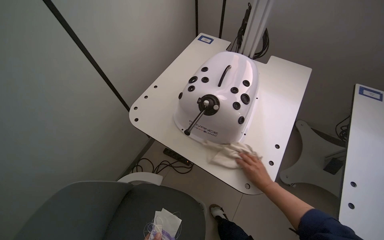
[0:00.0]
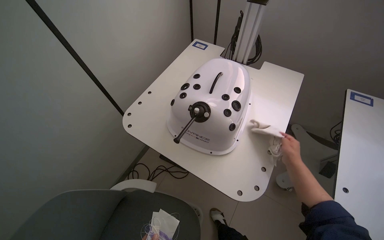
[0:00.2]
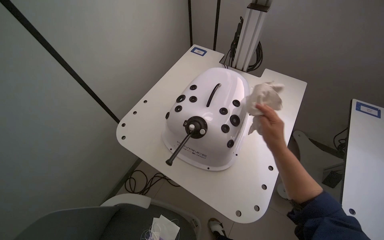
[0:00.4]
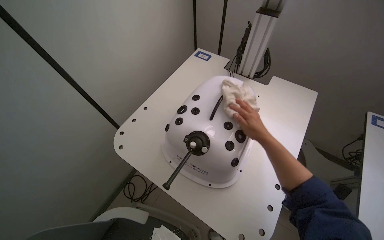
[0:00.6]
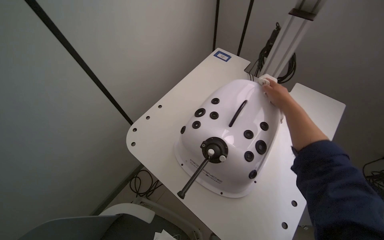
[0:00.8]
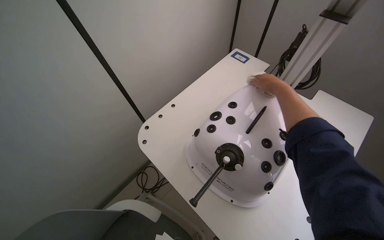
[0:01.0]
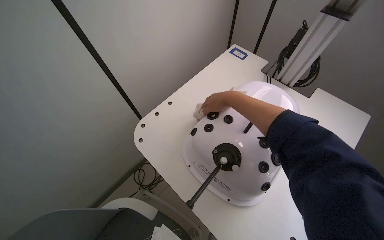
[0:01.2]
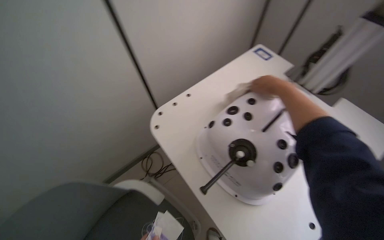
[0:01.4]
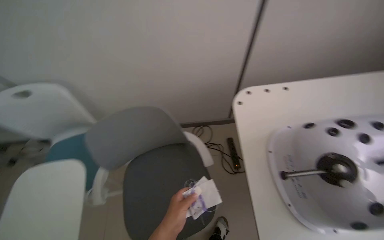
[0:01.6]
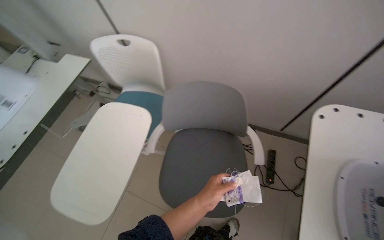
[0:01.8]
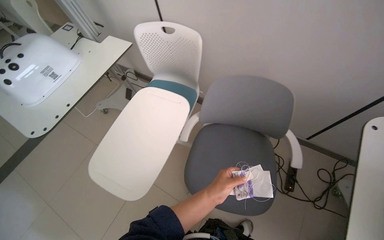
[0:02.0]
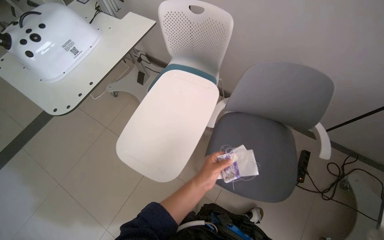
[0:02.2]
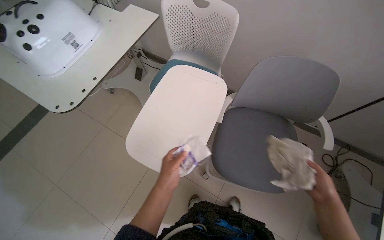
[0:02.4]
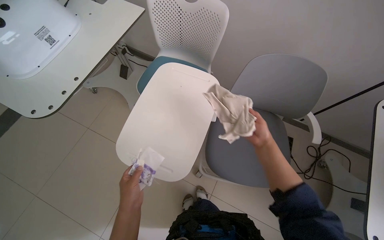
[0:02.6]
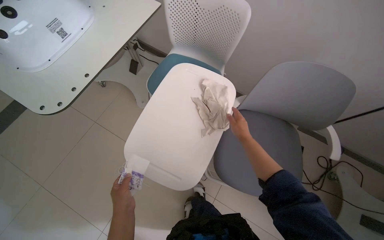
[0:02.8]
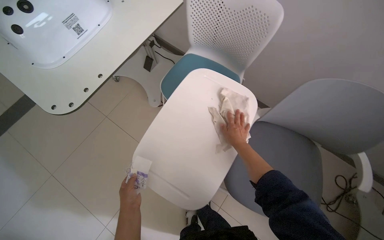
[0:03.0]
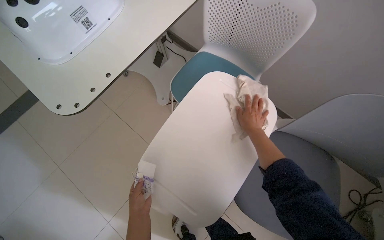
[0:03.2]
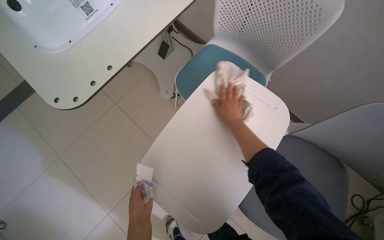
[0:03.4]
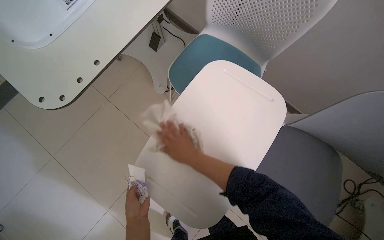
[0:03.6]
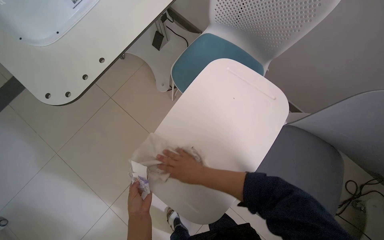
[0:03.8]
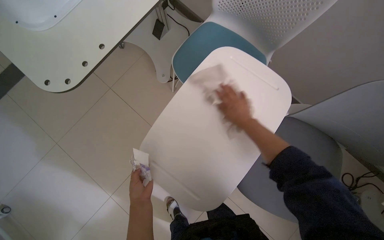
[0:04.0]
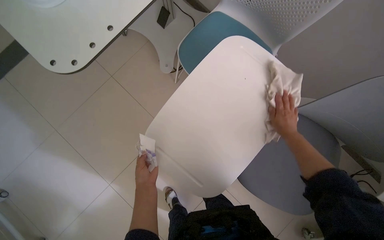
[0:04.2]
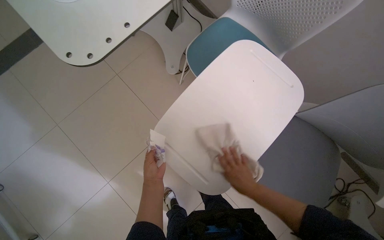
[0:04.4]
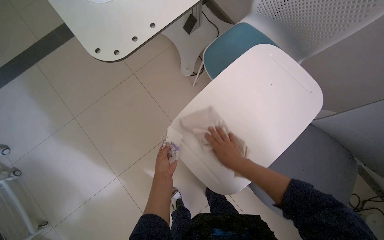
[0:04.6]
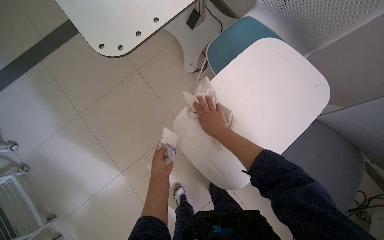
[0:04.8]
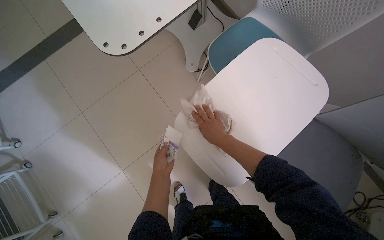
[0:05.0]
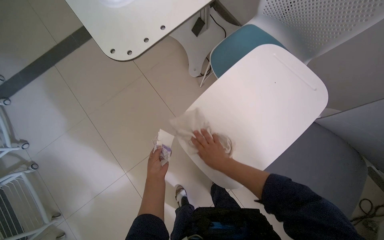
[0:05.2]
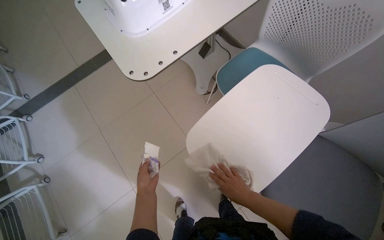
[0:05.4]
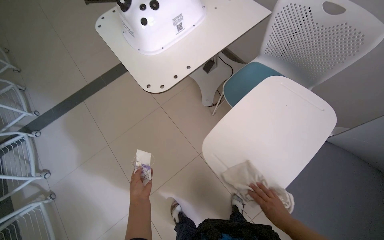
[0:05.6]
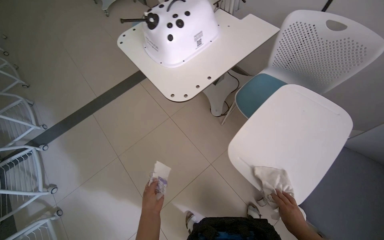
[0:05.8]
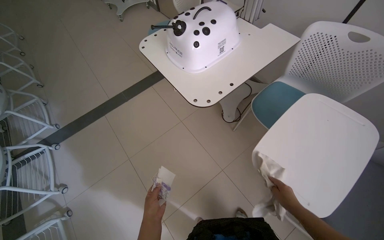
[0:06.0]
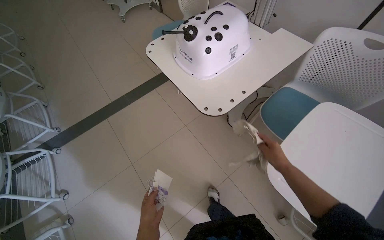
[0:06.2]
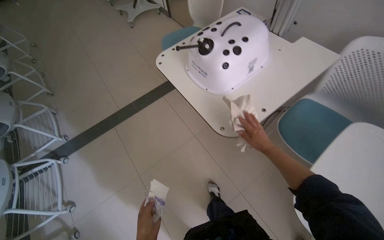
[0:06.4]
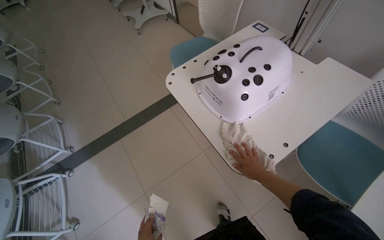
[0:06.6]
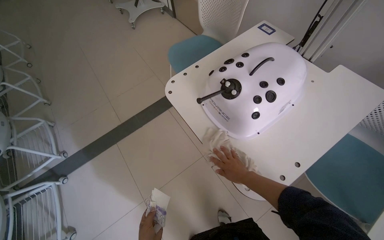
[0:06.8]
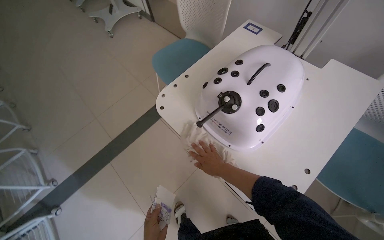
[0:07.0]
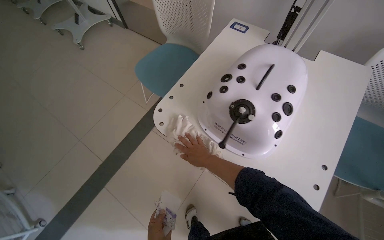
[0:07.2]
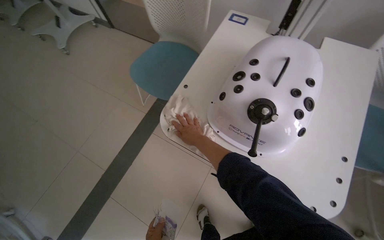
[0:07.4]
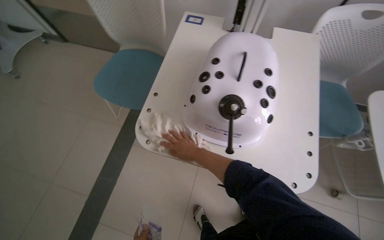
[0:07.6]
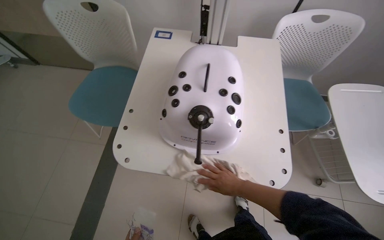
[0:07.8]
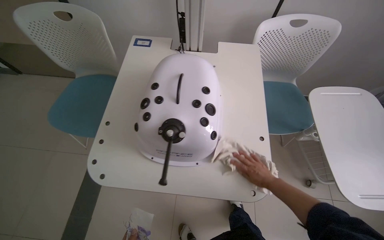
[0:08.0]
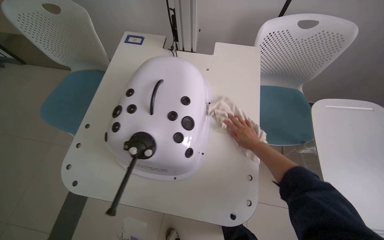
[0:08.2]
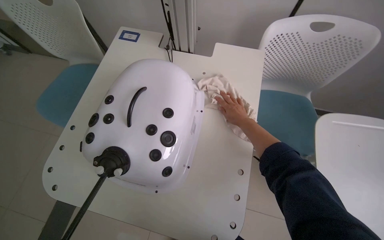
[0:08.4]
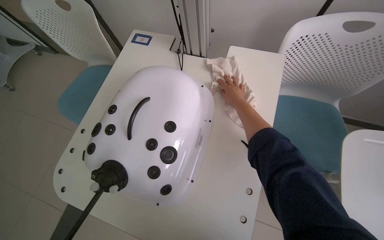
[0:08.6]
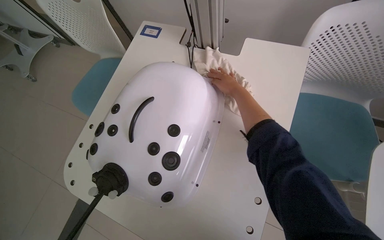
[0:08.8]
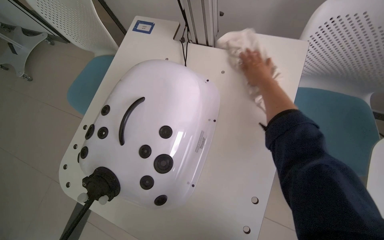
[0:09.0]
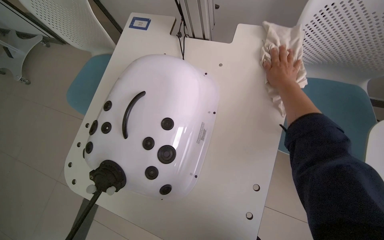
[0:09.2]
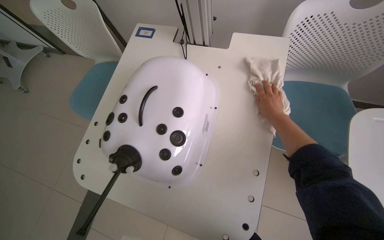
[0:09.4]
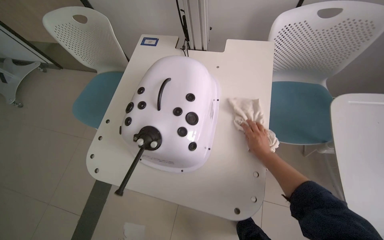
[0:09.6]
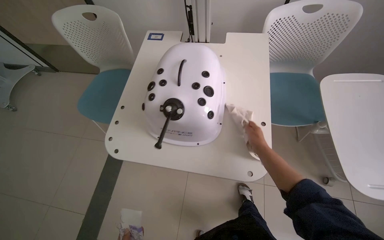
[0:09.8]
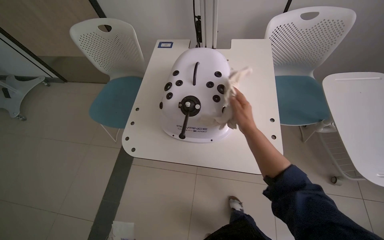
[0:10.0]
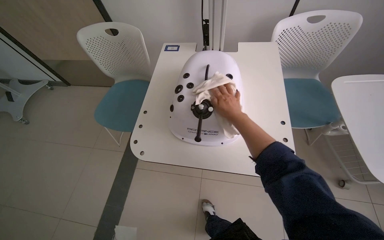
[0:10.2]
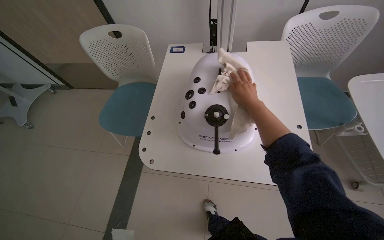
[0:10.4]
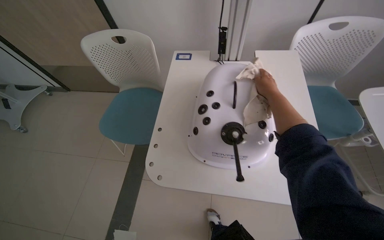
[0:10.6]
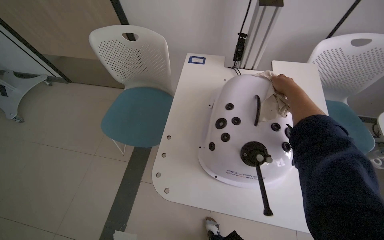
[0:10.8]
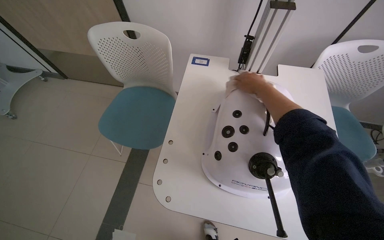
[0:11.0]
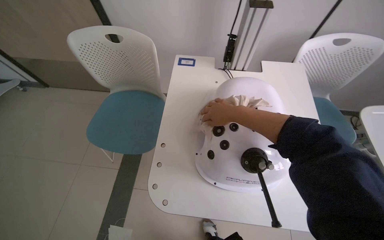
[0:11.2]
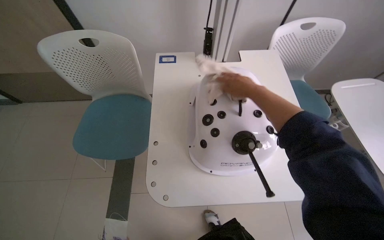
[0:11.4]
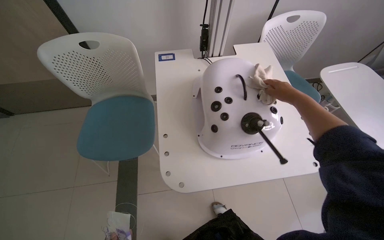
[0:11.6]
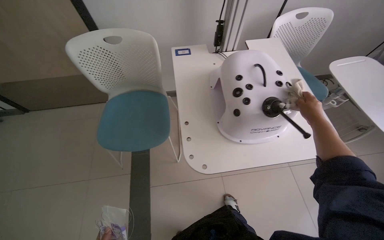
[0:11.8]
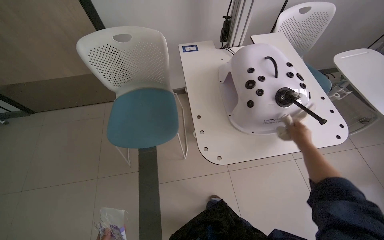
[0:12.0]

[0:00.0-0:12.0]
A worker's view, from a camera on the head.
Job: wiping surfaces.
The whole recording: Wiping various surfaces in the room. The worker wipes the side of the wooden desk, the projector screen stand, and two simulator devices.
0:00.0 to 0:01.6: The wearer looks some 50 degrees further to the left.
0:01.6 to 0:03.0: The wearer moves to the left, roughly 50 cm.
0:03.0 to 0:04.4: The right hand goes left and right, some 30 cm each way, reversing 2 times.
0:04.4 to 0:06.0: The wearer looks roughly 20 degrees further upward. The right hand goes up and down the picture, roughly 35 cm each way, reversing 2 times.
0:06.0 to 0:07.6: The camera is carried some 70 cm. The wearer looks about 35 degrees further to the right.
0:07.6 to 0:09.0: The head travels approximately 40 cm.
0:09.0 to 0:10.4: The wearer moves about 40 cm. The wearer looks roughly 15 degrees further upward.
0:10.4 to 0:12.0: The wearer's head swings about 20 degrees to the right. The right hand swings left and right, about 25 cm each way, with 2 reversals.

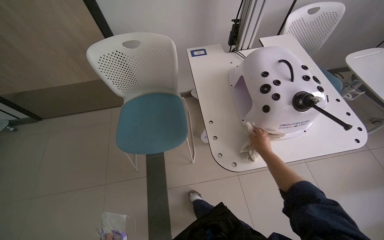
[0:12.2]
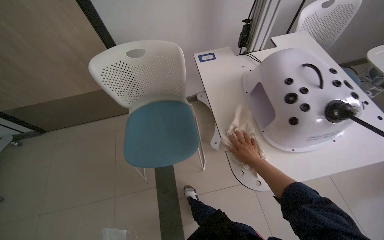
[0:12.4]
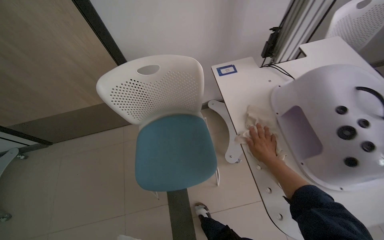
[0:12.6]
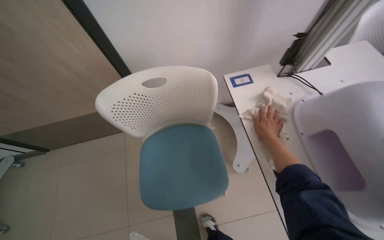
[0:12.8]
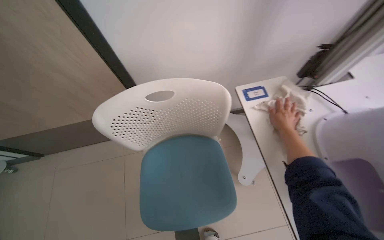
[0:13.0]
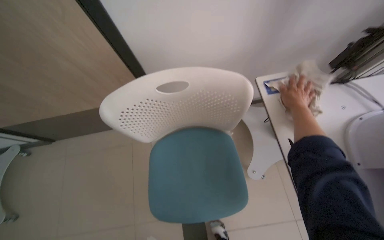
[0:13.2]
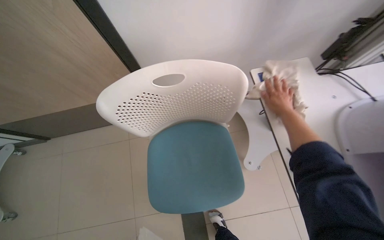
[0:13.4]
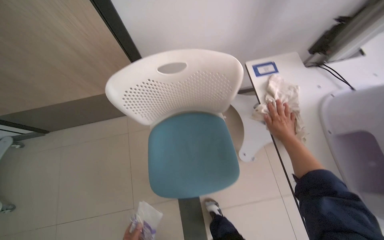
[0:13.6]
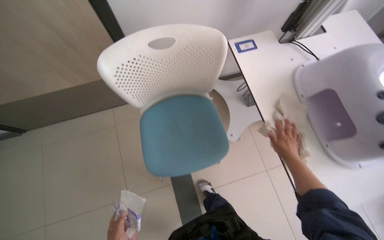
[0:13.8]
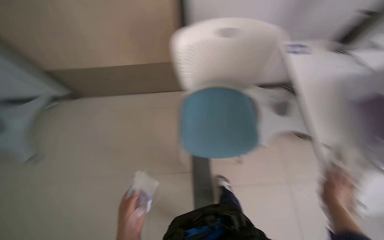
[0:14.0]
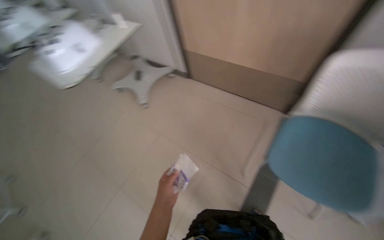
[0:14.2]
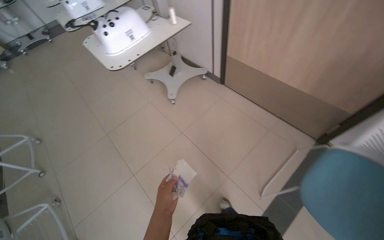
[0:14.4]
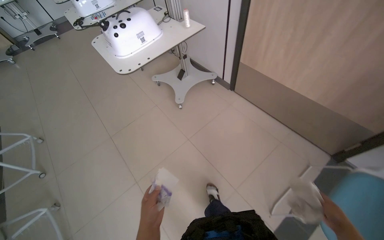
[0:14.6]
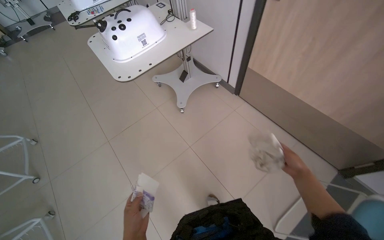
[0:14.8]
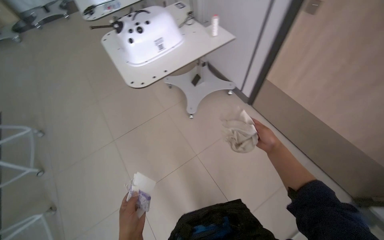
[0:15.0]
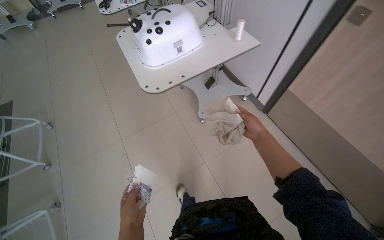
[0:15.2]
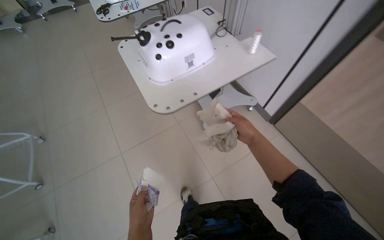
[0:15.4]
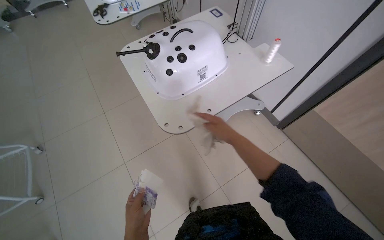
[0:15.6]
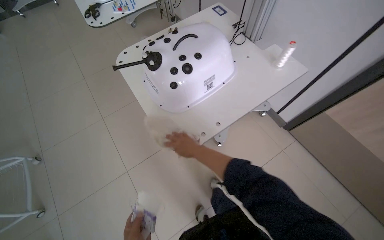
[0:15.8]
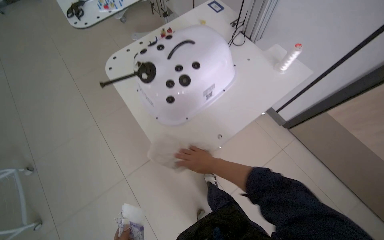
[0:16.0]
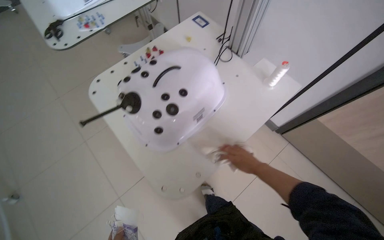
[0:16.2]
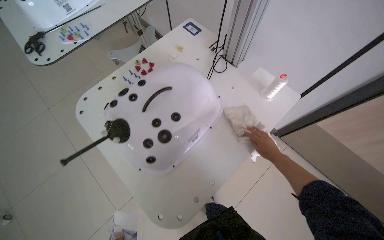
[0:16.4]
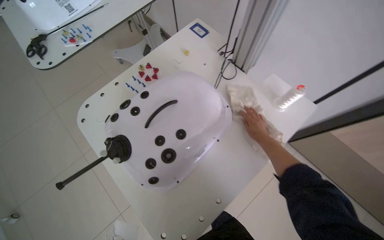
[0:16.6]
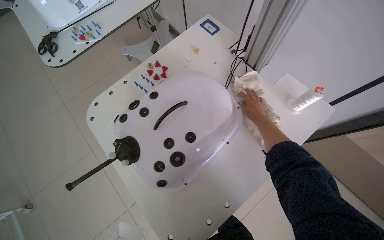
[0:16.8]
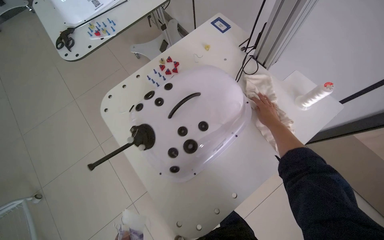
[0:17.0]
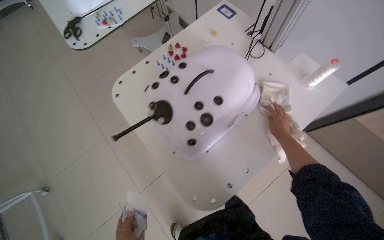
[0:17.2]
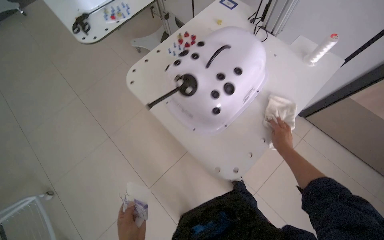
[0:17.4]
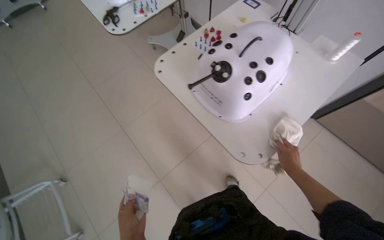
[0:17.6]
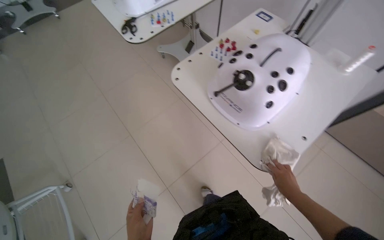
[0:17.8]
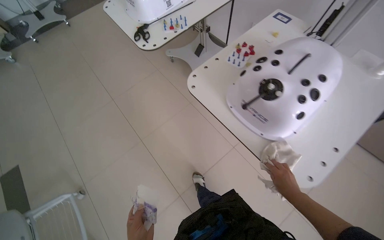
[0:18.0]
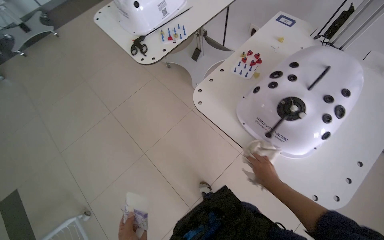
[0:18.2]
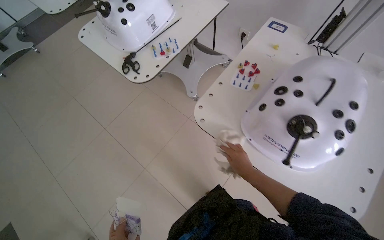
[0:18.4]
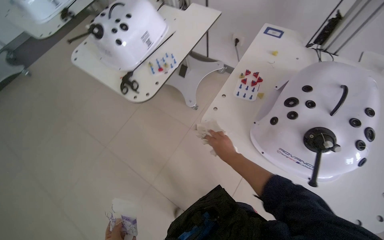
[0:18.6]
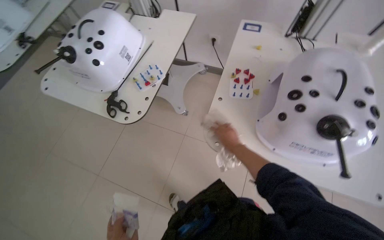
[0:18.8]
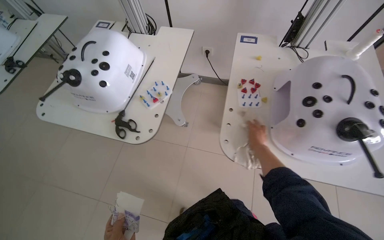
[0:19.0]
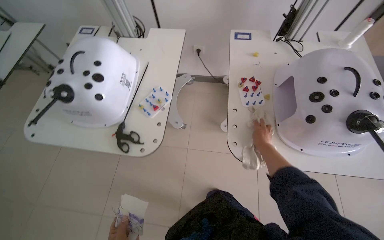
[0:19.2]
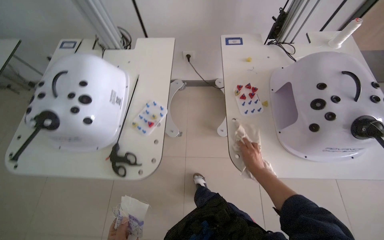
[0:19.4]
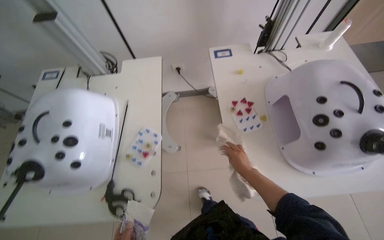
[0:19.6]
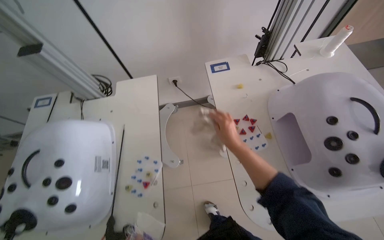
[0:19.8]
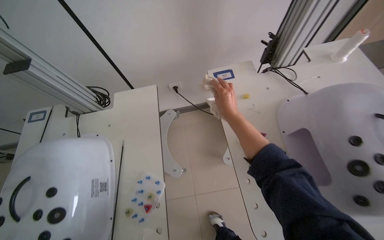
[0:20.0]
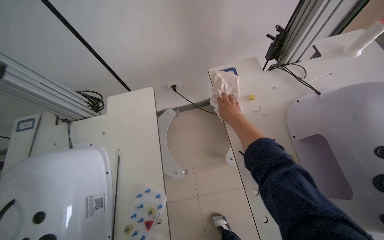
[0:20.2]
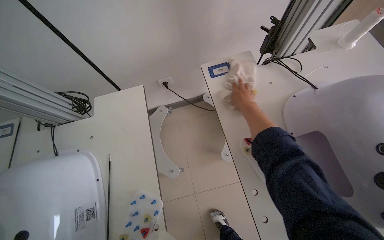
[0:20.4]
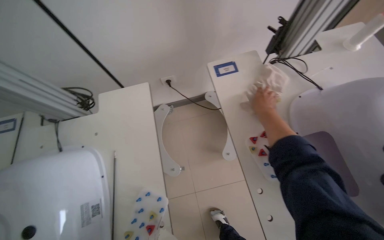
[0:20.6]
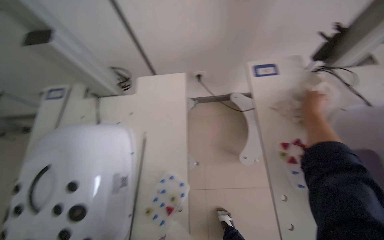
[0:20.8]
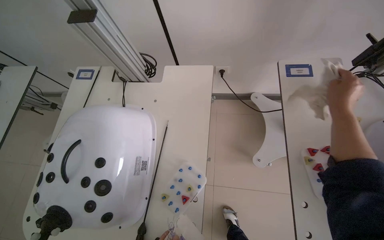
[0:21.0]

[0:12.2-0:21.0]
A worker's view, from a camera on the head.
Job: wiping surfaces.
The whole recording: Wiping various surfaces in the room. The worker wipes the side of the wooden desk, the projector screen stand, and two simulator devices.
0:12.2 to 0:13.6: The camera is carried roughly 50 cm.
0:13.6 to 0:15.2: The head travels roughly 70 cm. The wearer looks approximately 40 degrees further to the left.
0:15.2 to 0:16.6: The camera travels roughly 70 cm.
0:16.6 to 0:18.0: The camera is carried about 50 cm.
0:18.0 to 0:19.6: The wearer moves about 60 cm. The wearer's head swings about 55 degrees to the right.
0:19.6 to 0:21.0: The right hand moves up the picture, some 40 cm.
